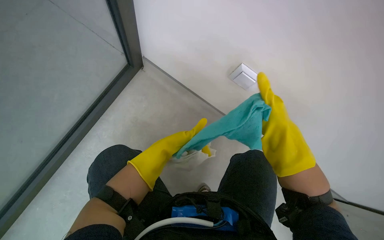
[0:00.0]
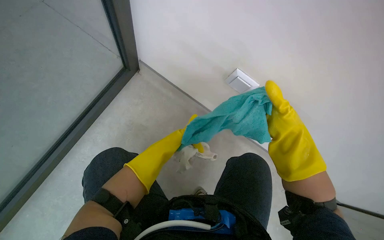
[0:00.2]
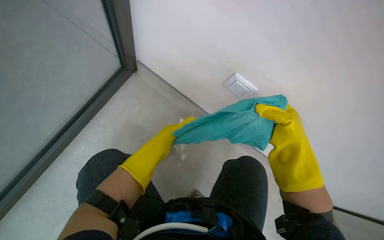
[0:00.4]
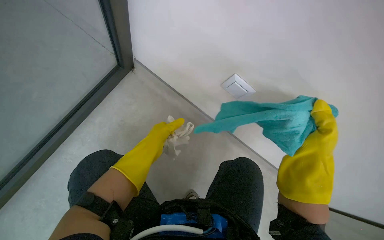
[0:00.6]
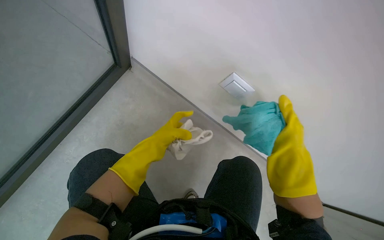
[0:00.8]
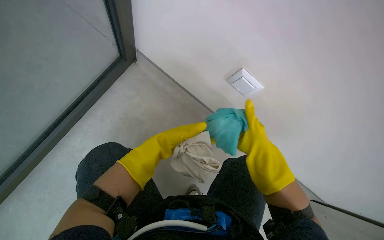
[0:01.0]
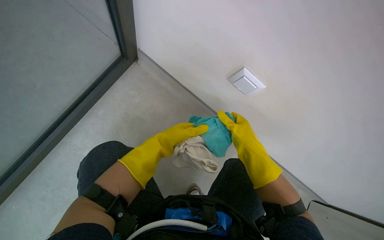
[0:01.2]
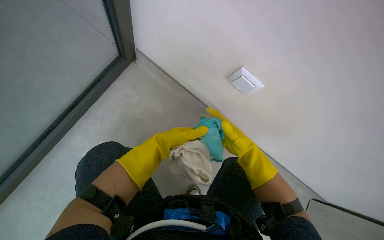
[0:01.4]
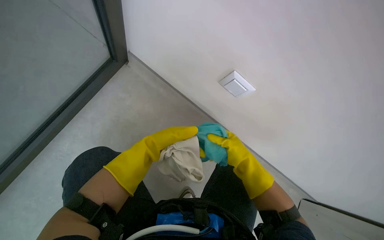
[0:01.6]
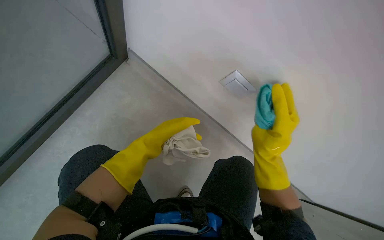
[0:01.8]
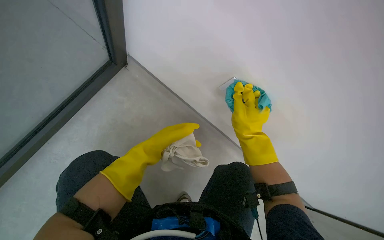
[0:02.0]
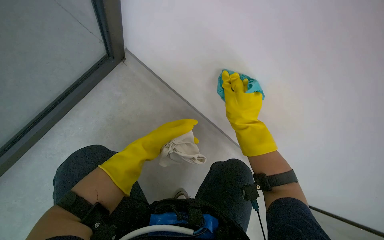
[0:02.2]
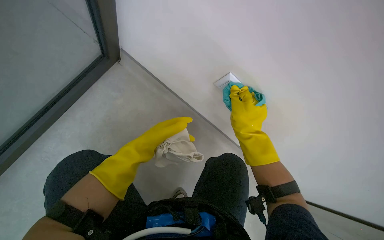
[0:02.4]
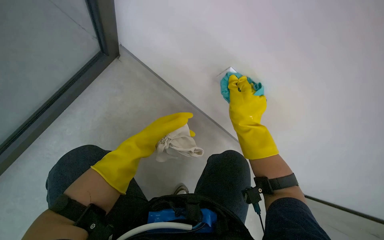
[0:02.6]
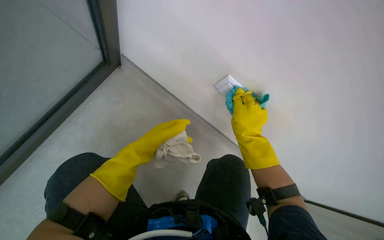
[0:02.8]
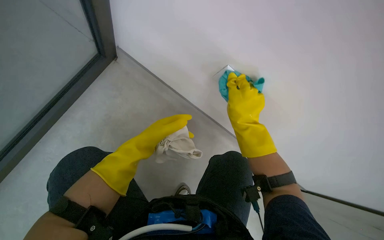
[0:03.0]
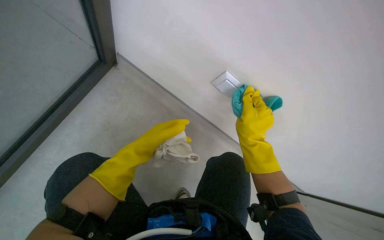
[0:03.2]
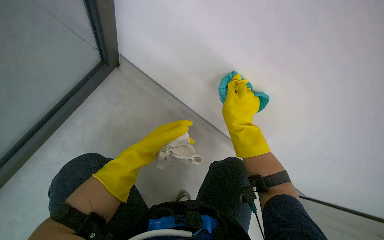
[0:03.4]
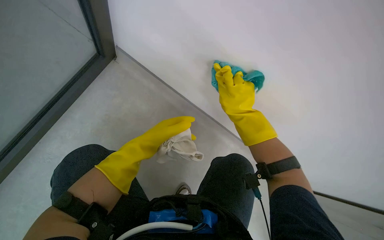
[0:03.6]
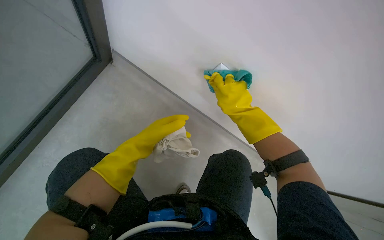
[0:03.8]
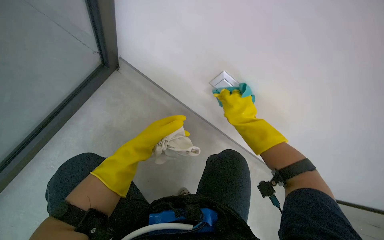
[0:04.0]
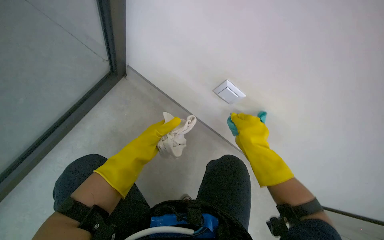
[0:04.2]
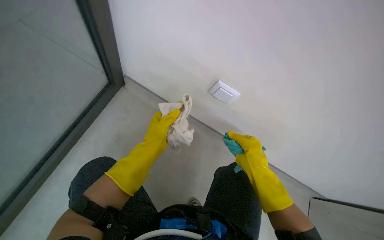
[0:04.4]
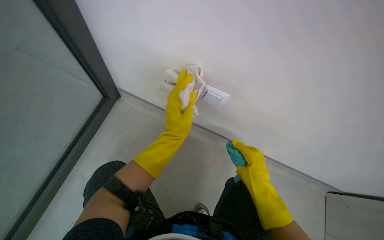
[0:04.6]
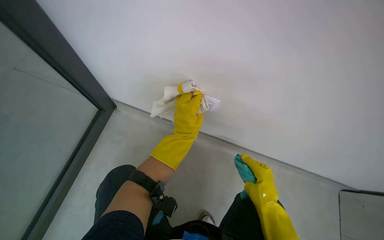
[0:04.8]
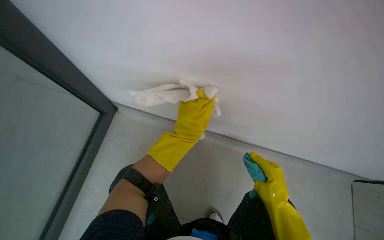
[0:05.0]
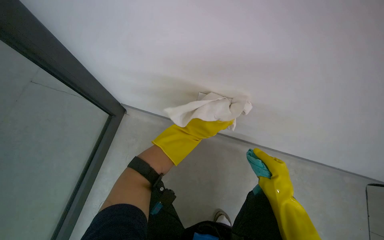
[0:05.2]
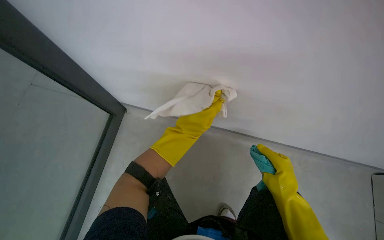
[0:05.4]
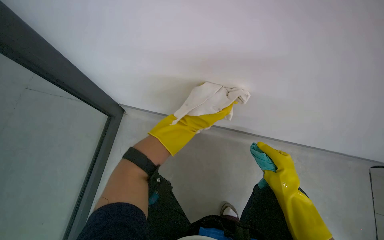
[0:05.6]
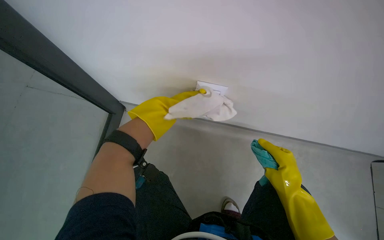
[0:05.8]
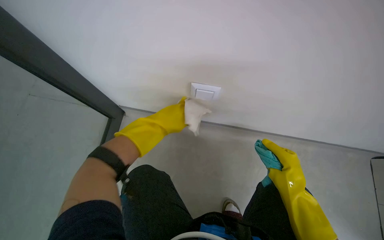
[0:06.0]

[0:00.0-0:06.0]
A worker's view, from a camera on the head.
Job: wiping surfaces.
The whole recording: Cleaning light switch. The worker cleans the light switch on the wall using a cloth.
0:00.0 to 0:01.6: The right hand moves farther from the camera and down the picture, roughly 15 cm.
0:01.6 to 0:03.0: The right hand heads up the picture and nearer to the camera, covering about 20 cm.
0:03.0 to 0:04.4: The right hand is displaced down the picture by roughly 15 cm.
0:04.4 to 0:06.0: The right hand heads down the picture, covering approximately 10 cm.

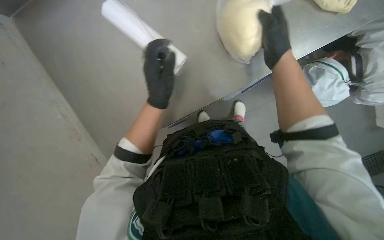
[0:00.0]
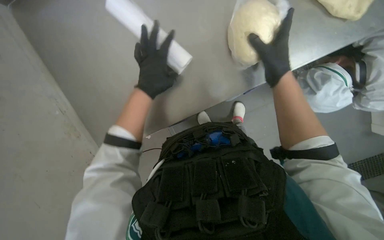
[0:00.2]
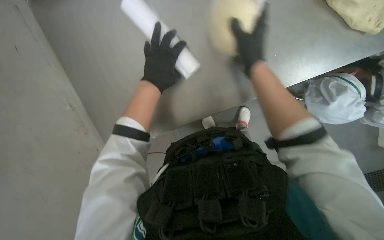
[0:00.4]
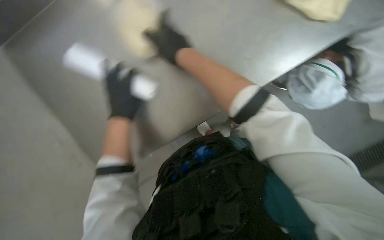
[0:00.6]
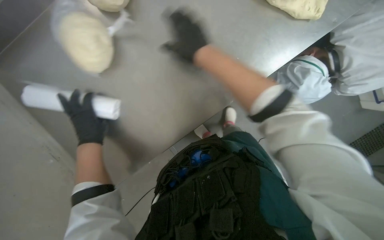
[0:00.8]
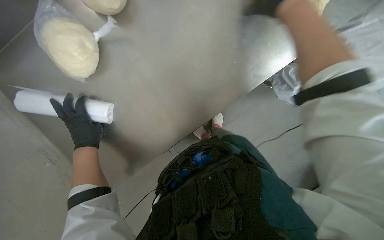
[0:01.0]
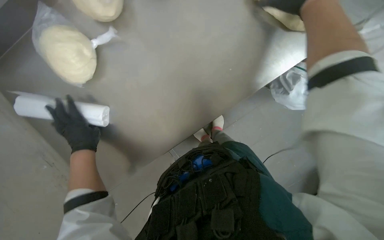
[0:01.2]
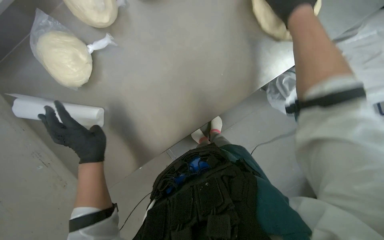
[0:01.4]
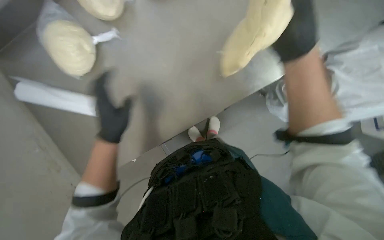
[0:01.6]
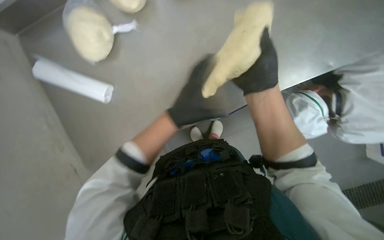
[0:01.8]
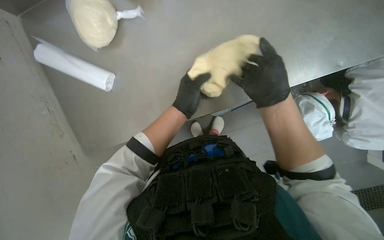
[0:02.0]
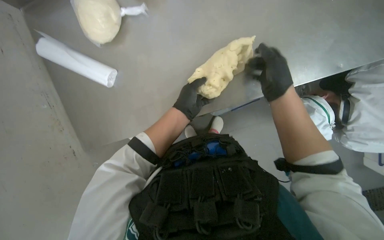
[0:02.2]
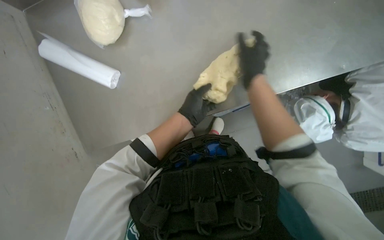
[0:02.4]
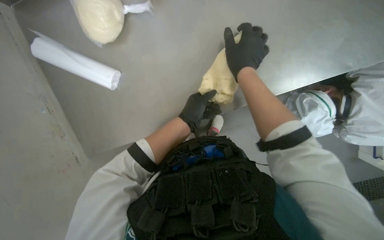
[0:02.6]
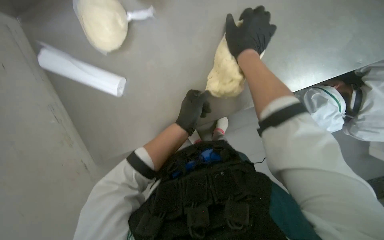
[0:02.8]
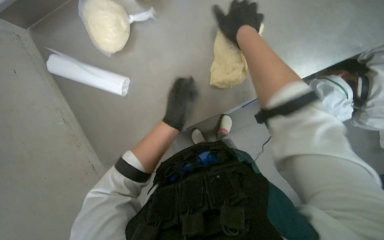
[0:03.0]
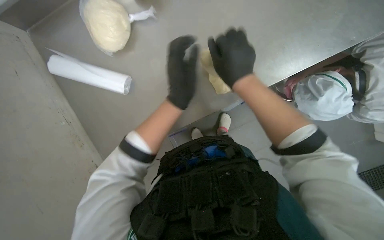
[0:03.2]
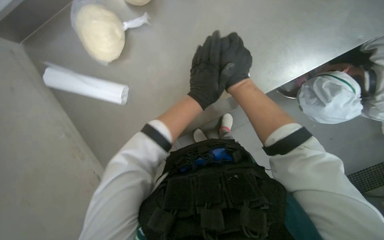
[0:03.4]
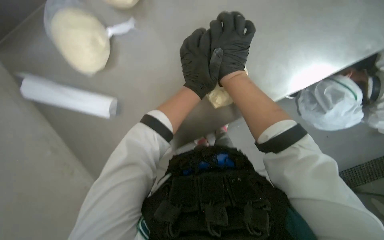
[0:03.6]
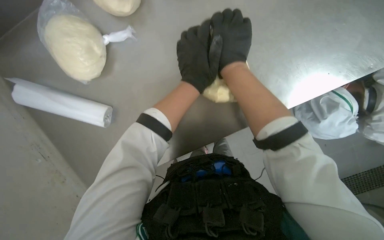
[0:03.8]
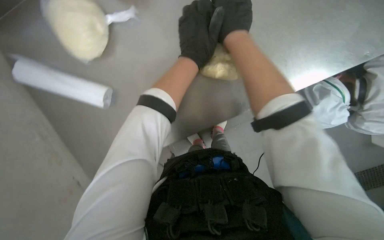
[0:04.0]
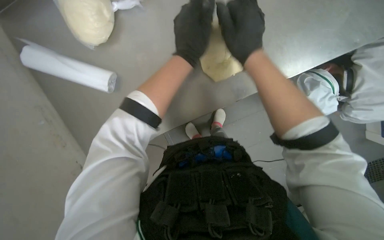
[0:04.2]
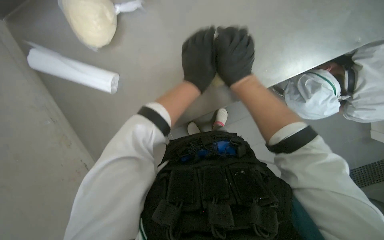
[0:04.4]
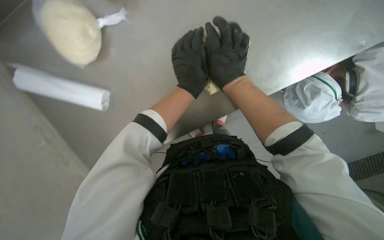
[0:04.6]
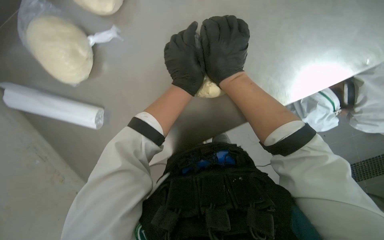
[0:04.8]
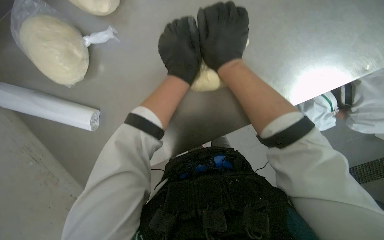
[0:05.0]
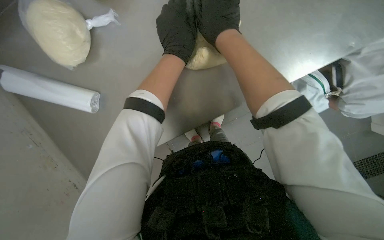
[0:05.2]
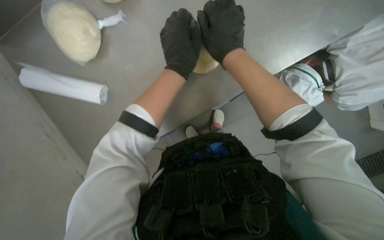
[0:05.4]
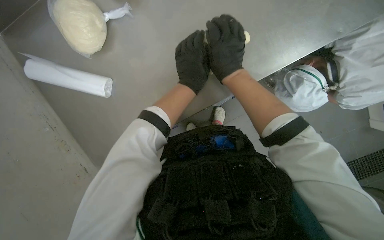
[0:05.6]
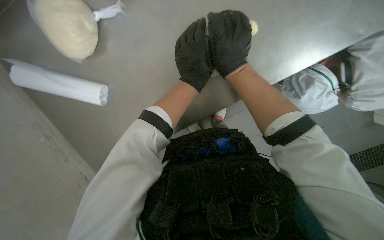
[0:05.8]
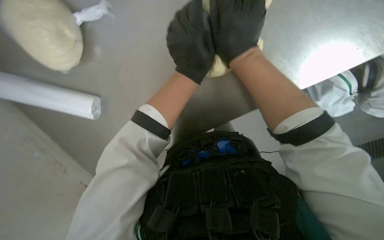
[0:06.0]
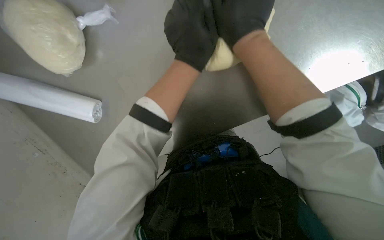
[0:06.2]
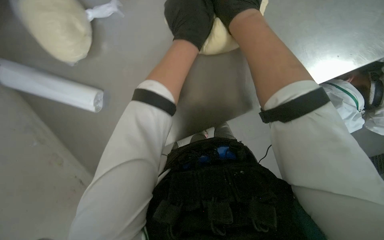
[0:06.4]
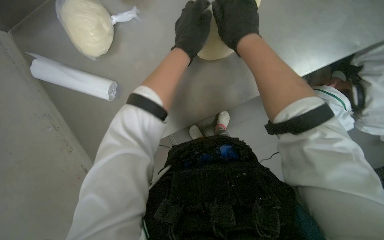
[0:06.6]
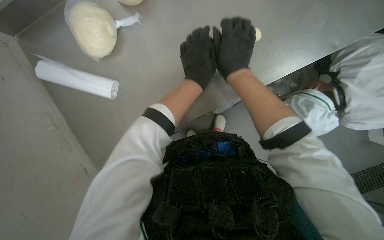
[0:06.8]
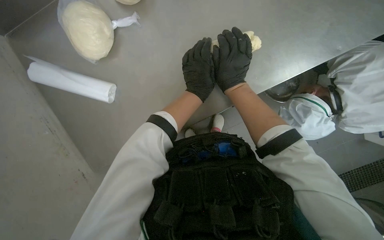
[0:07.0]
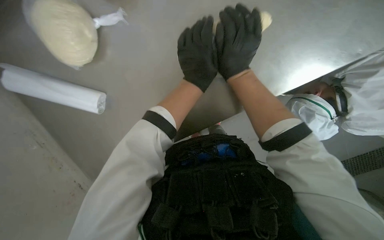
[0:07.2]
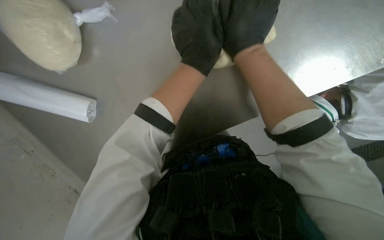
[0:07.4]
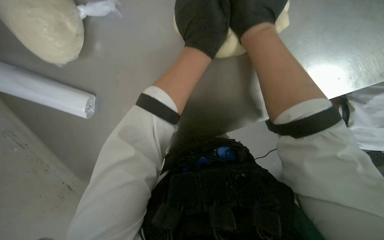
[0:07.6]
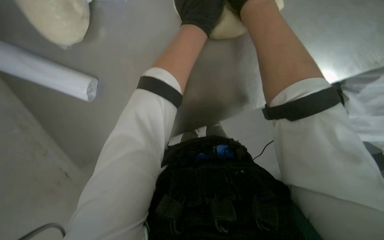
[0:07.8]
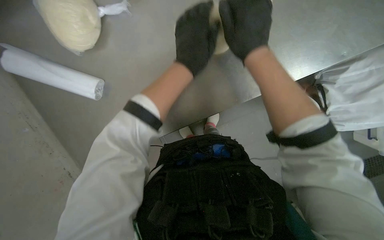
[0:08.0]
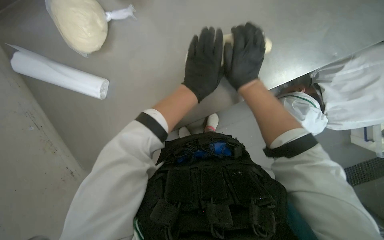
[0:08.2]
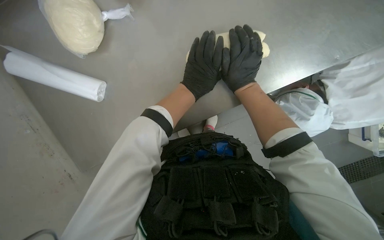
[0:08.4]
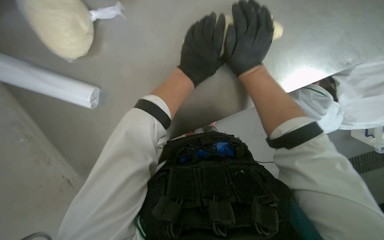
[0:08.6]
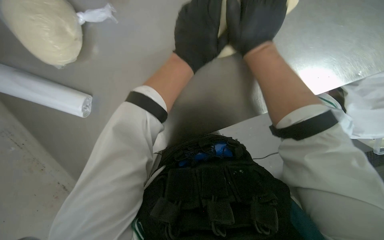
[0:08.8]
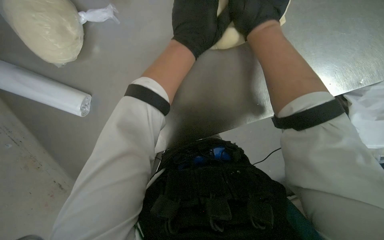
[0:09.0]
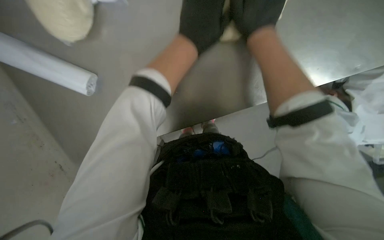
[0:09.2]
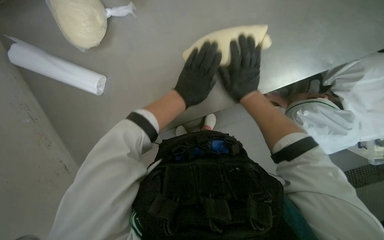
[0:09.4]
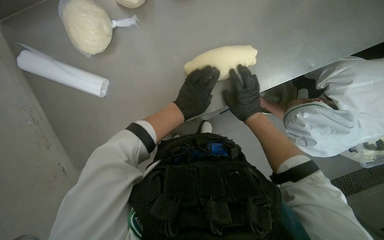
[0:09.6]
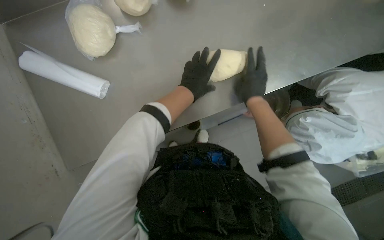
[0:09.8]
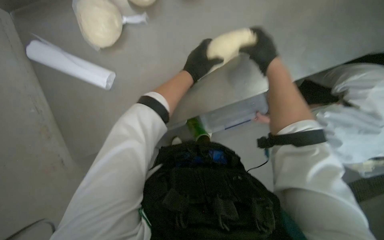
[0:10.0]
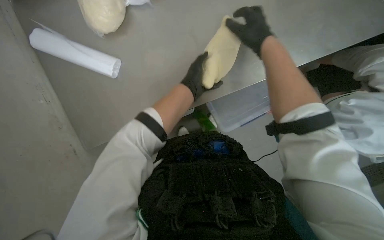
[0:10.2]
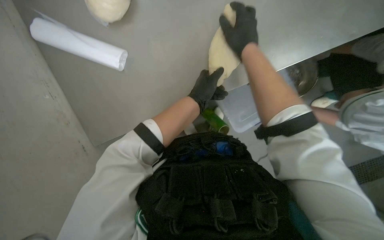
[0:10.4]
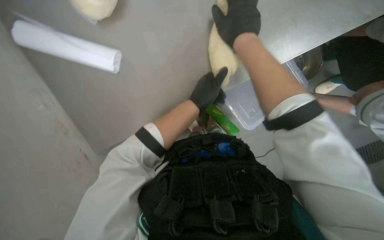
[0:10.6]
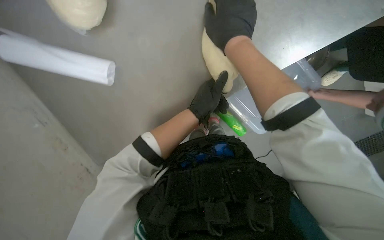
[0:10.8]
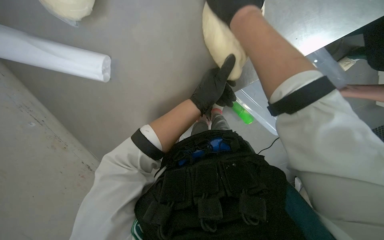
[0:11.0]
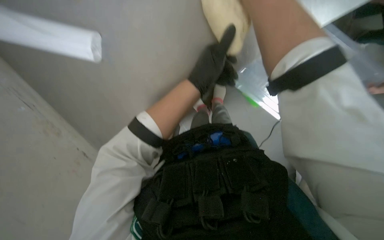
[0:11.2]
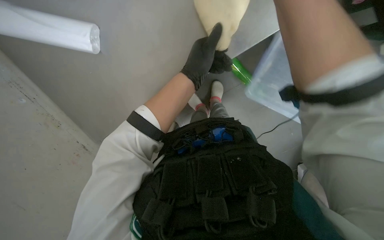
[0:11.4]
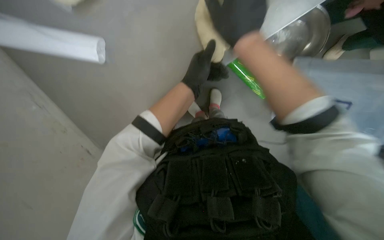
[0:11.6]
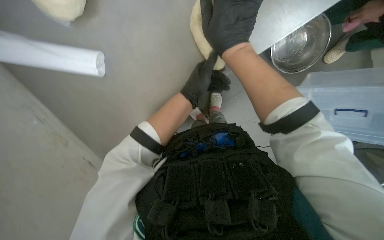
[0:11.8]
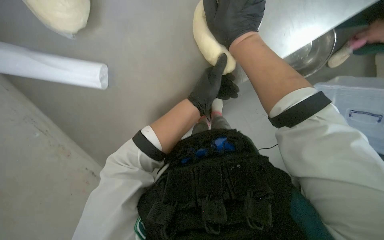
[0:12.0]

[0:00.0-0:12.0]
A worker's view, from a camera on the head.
Job: preparing food.
The whole recording: Shaping dough on counter. The worker kneads and shapes dough into an elongated form on the counter.
0:00.0 to 0:01.6: The right hand travels to the left and back again, some 20 cm each way.
0:01.6 to 0:03.0: The left hand goes about 15 cm to the right, while the right hand is displaced to the left by roughly 15 cm.
0:03.0 to 0:04.4: The left hand moves up the picture and to the right, approximately 15 cm, while the right hand goes up and down the picture, roughly 10 cm each way, reversing 2 times.
0:06.0 to 0:07.6: The left hand moves up and down the picture over approximately 15 cm, changing direction 2 times.
0:07.6 to 0:09.0: The left hand reaches approximately 20 cm down the picture, then returns. Meanwhile the right hand goes farther from the camera and returns, approximately 5 cm each way.
0:10.4 to 0:12.0: The wearer looks roughly 15 degrees further downward.

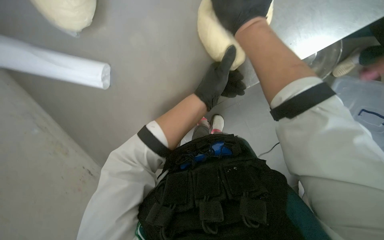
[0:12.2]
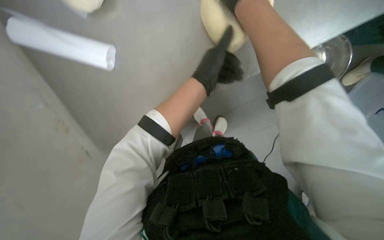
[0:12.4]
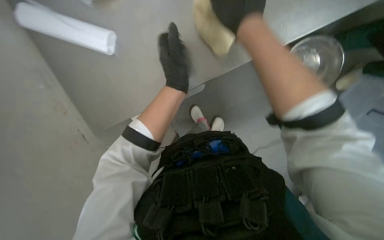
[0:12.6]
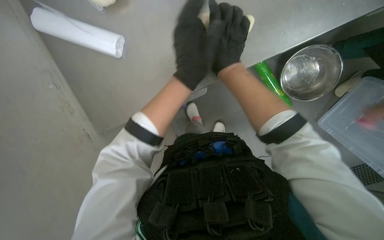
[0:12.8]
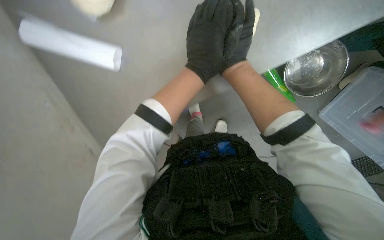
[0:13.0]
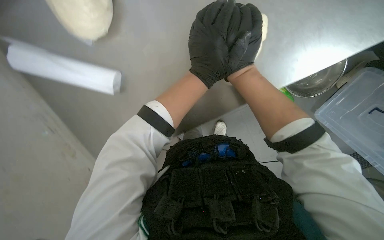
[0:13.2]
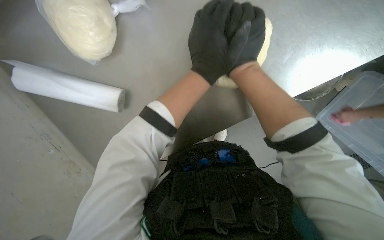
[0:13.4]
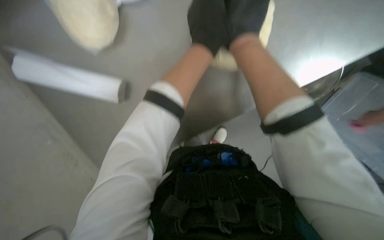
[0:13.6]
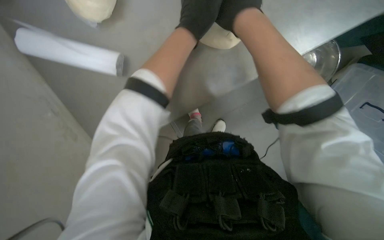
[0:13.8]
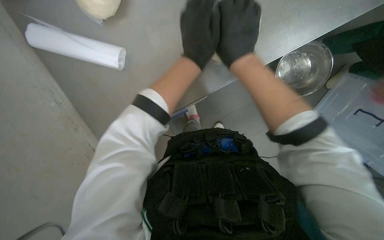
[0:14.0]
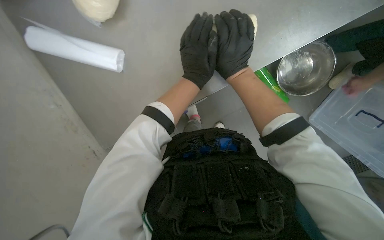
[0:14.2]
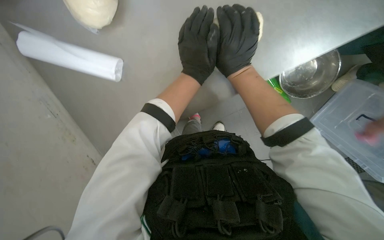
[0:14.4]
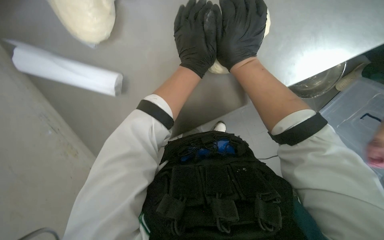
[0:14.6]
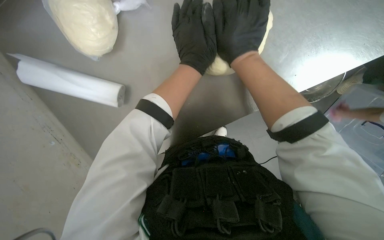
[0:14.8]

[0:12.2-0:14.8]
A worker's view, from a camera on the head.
Job: preparing food.
The whole recording: Shaping dough on counter. The worker kneads and shapes dough into an elongated form on the counter.
0:12.2 to 0:13.4: The right hand travels farther from the camera by roughly 10 cm.
0:13.4 to 0:14.8: The right hand moves roughly 15 cm up the picture and comes back.
